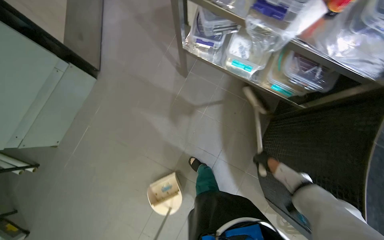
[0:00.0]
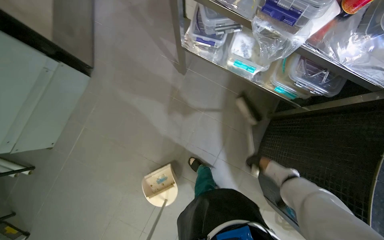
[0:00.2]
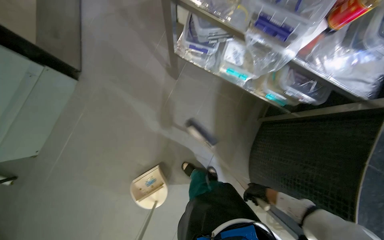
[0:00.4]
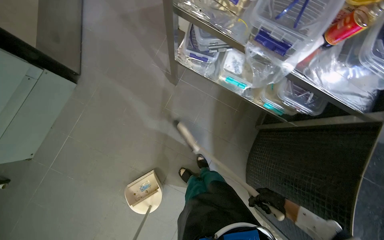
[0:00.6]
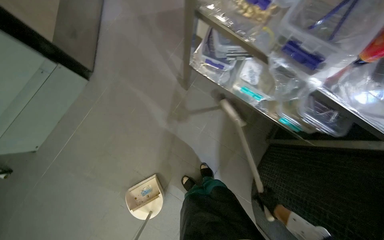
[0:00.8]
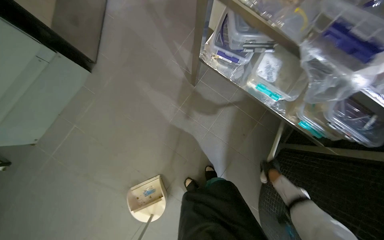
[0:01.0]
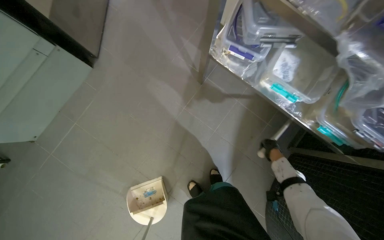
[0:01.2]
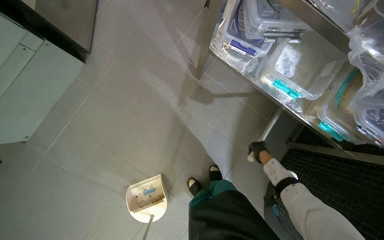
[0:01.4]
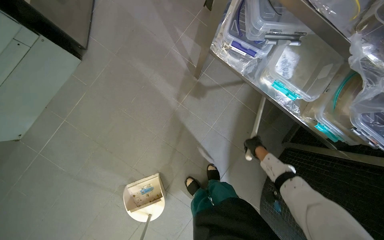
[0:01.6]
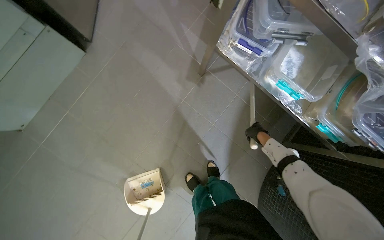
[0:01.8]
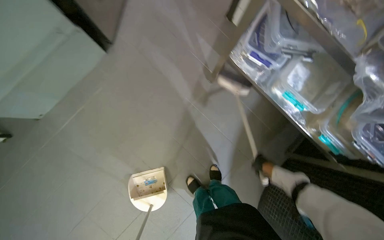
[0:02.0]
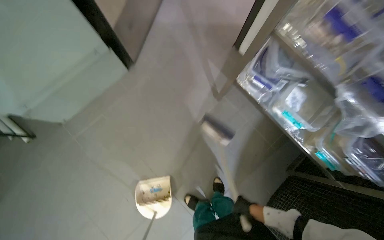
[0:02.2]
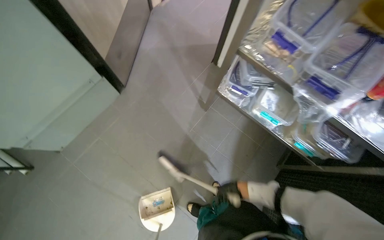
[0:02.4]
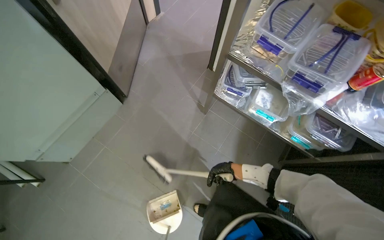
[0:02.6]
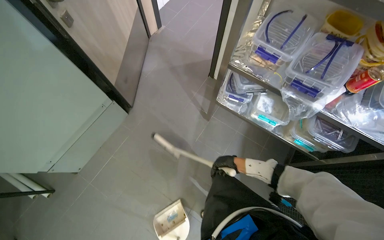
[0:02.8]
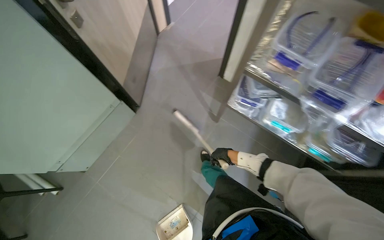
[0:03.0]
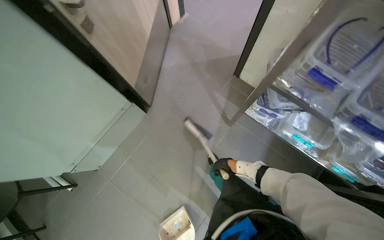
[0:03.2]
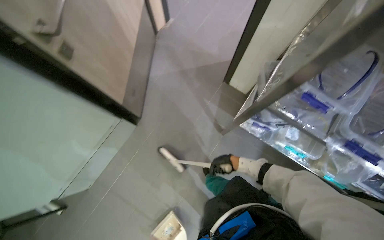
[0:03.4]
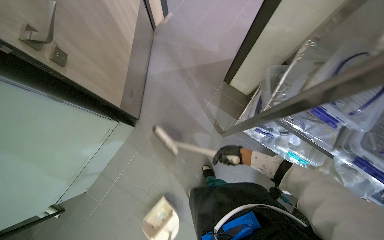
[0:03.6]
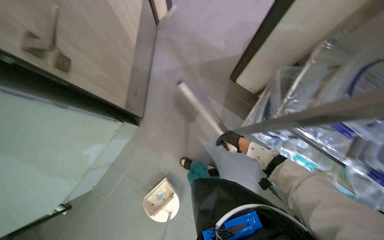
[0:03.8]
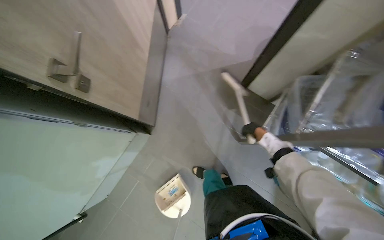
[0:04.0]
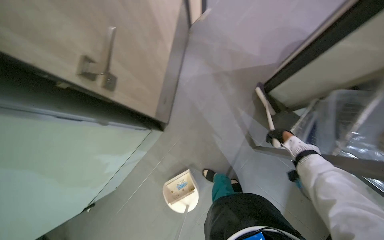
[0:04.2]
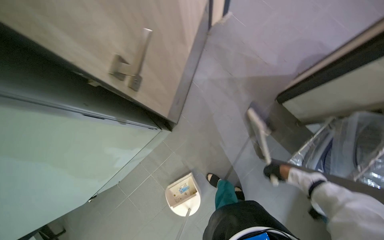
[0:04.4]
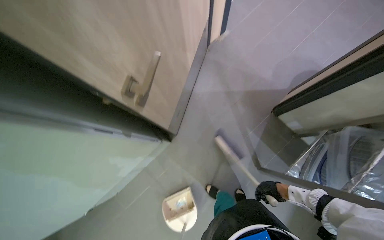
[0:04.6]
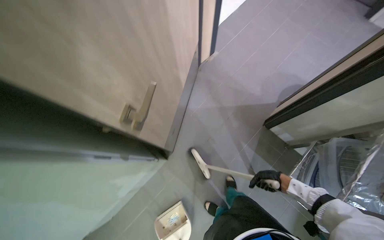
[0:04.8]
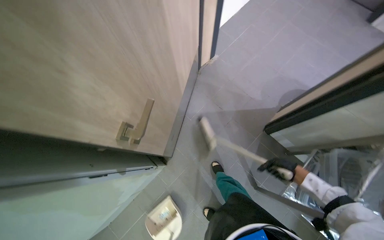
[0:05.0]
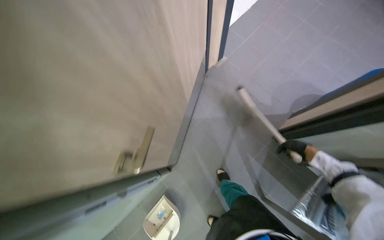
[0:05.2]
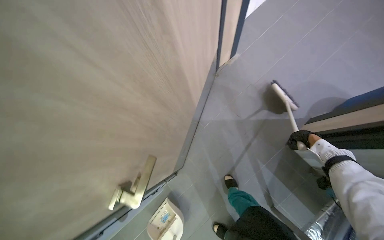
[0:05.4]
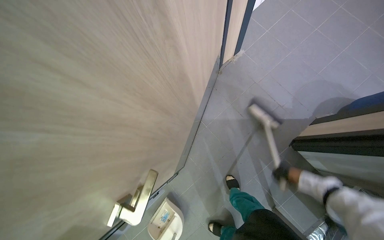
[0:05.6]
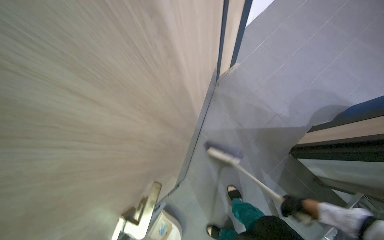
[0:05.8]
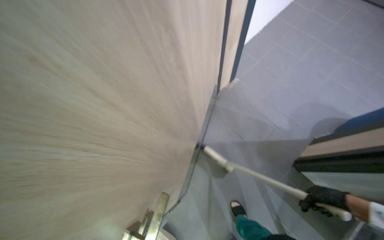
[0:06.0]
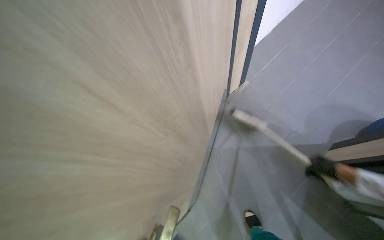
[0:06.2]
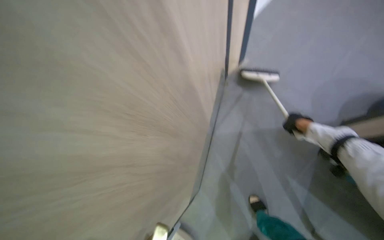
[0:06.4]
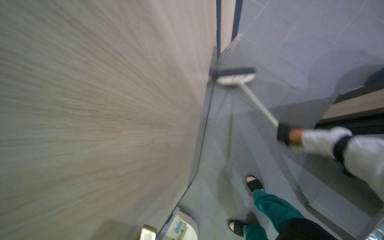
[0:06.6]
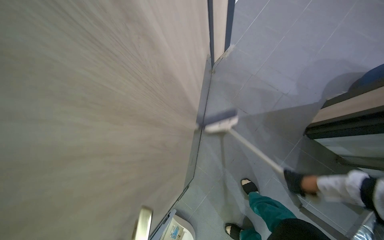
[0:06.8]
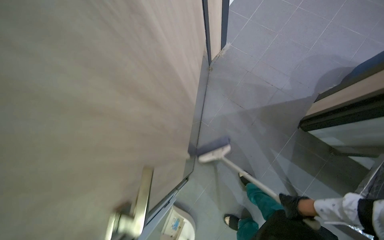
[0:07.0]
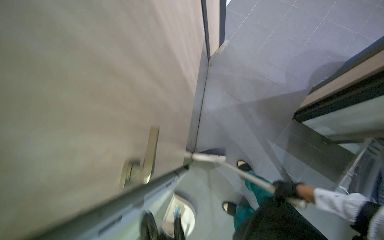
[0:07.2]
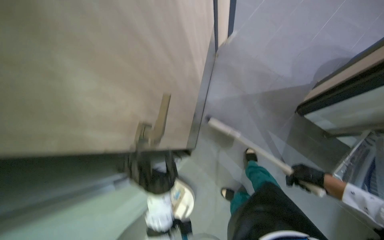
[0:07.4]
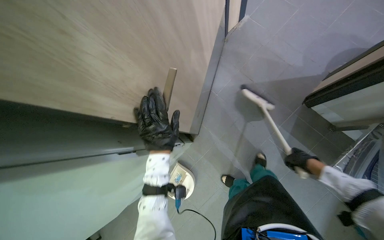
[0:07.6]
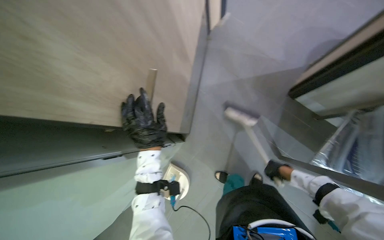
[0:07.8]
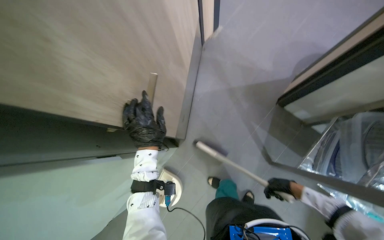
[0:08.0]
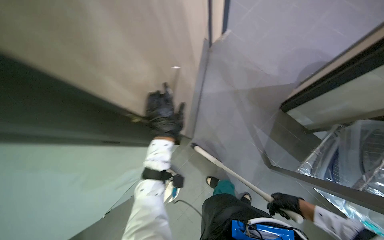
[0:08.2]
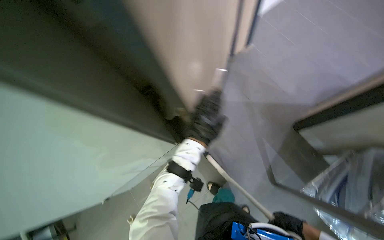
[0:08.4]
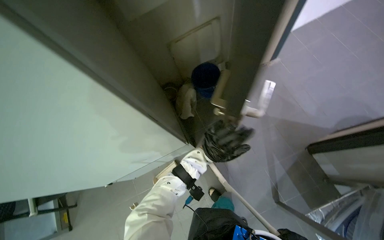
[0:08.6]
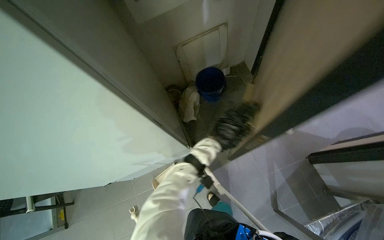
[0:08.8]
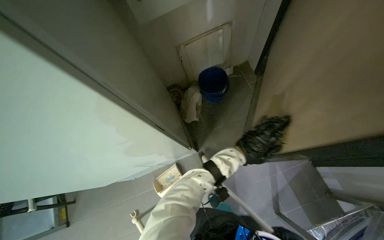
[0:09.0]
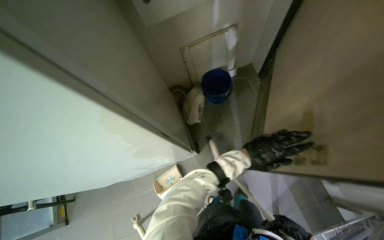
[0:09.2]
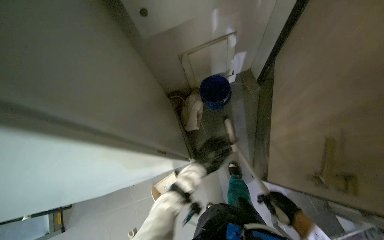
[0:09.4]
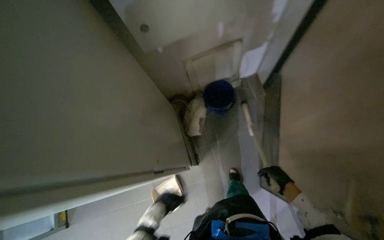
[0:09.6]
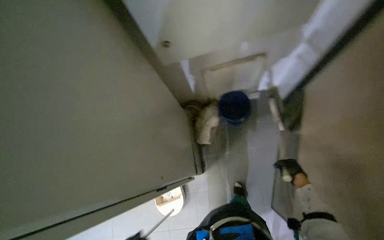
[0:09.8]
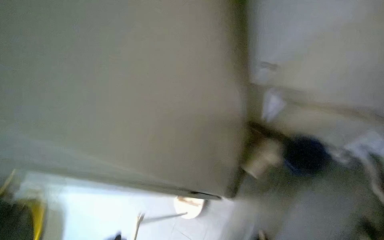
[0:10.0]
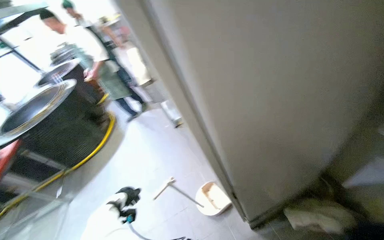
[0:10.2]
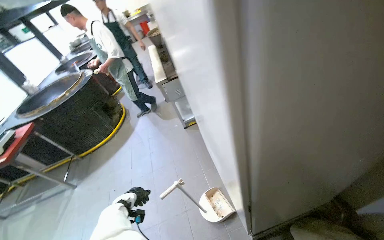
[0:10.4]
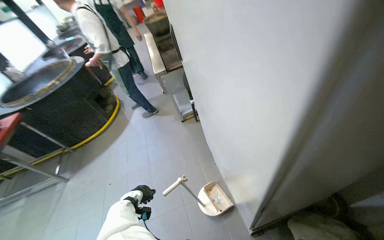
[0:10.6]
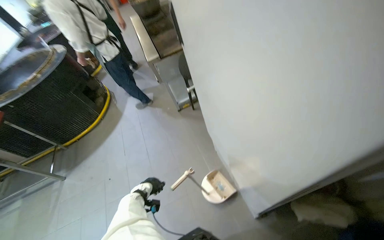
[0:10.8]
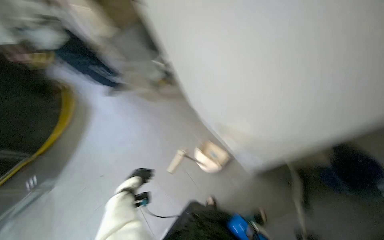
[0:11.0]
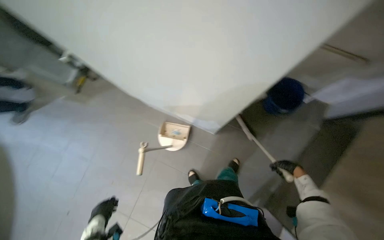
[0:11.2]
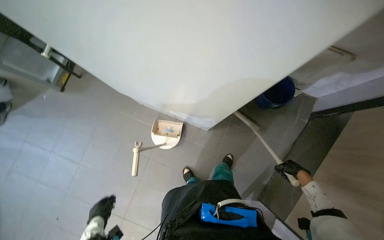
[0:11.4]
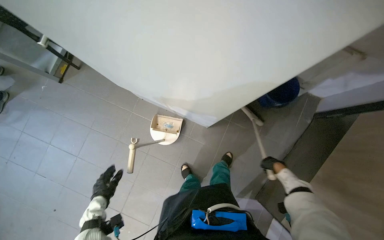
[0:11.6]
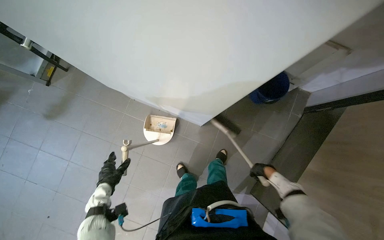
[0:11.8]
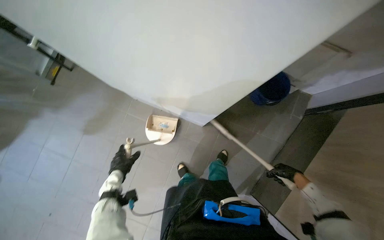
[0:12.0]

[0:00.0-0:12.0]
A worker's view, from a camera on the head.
Job: sweeping floor.
The whole recording: Sweeping kitchen floor. The worker sweeps the kitchen floor with a broom and dustpan, moving chairs to clean underneath them.
0:01.6 to 0:03.0: The view tilts roughly 15 degrees upward. The right hand heads to the left, covering roughly 30 cm, and moves roughly 15 cm down the picture and comes back.
0:03.0 to 0:04.4: The head travels some 60 cm. The wearer looks about 10 degrees further downward.
0:06.0 to 0:07.6: The view tips downward by some 15 degrees. The right hand moves some 15 cm up the picture and comes back.
0:09.0 to 0:10.4: The wearer's head swings some 80 degrees to the left.
0:10.4 to 0:12.0: The head turns to the right by some 50 degrees. The camera pitches downward, by about 30 degrees.

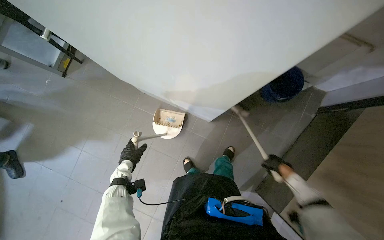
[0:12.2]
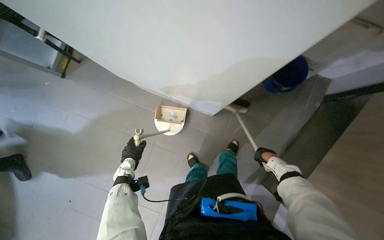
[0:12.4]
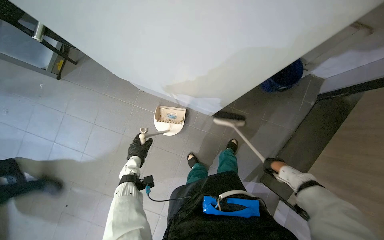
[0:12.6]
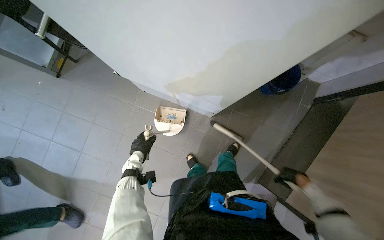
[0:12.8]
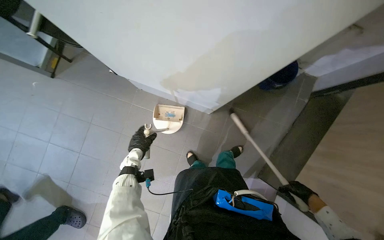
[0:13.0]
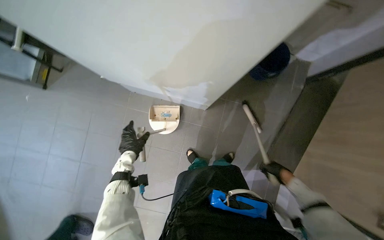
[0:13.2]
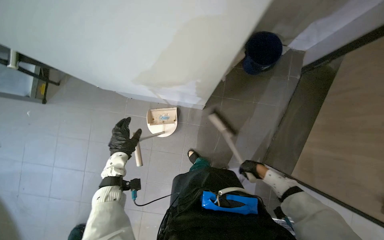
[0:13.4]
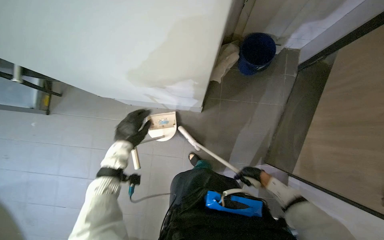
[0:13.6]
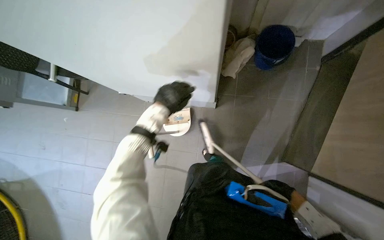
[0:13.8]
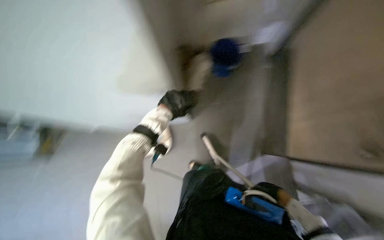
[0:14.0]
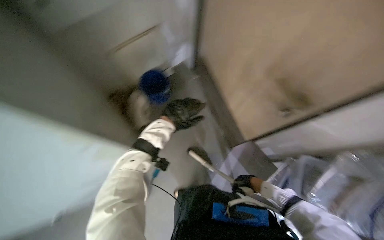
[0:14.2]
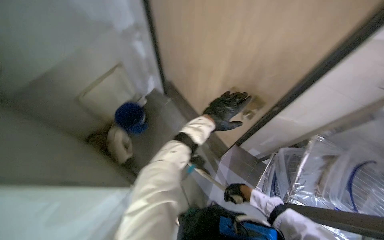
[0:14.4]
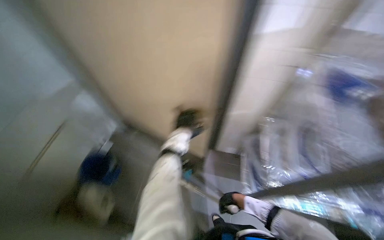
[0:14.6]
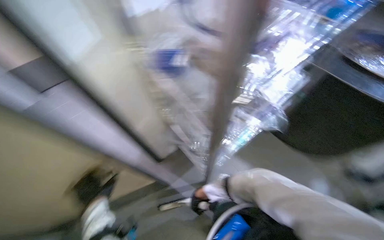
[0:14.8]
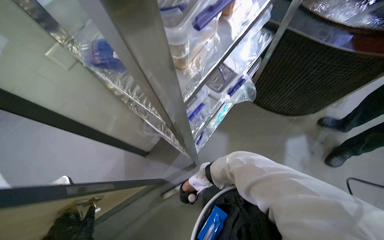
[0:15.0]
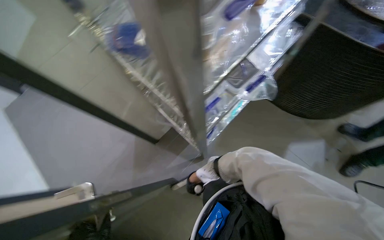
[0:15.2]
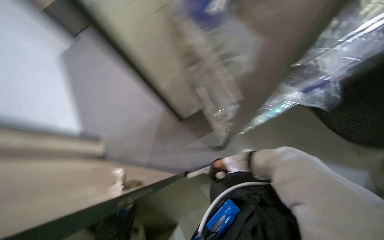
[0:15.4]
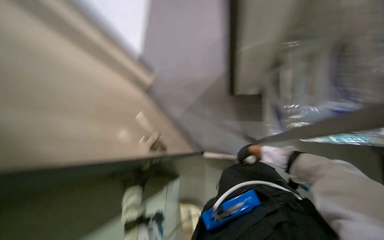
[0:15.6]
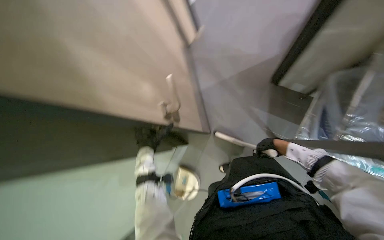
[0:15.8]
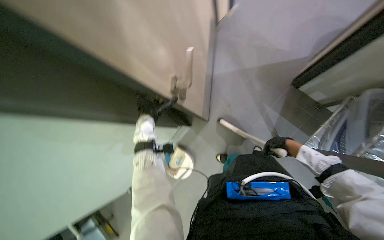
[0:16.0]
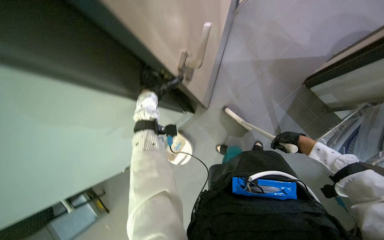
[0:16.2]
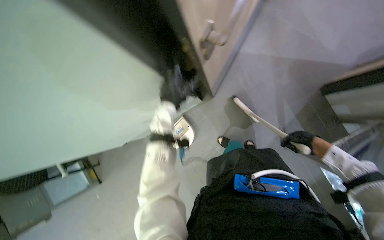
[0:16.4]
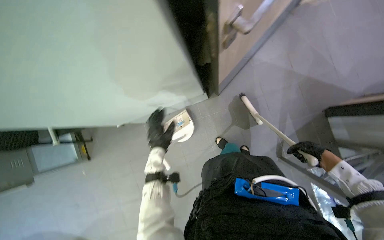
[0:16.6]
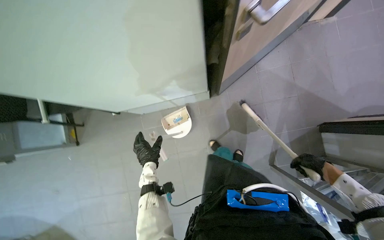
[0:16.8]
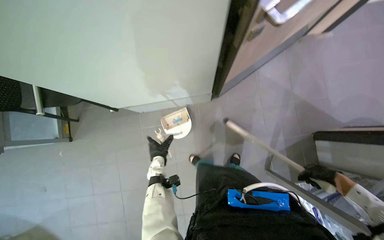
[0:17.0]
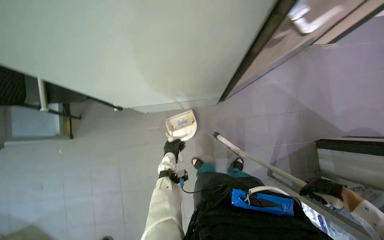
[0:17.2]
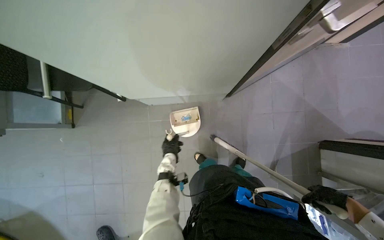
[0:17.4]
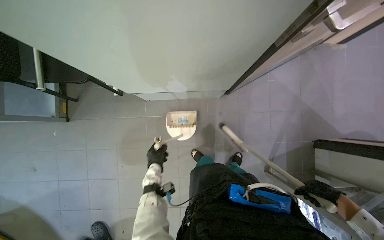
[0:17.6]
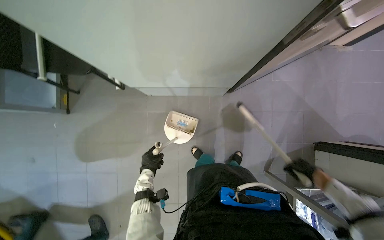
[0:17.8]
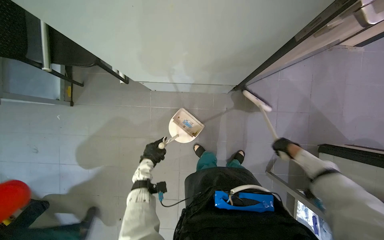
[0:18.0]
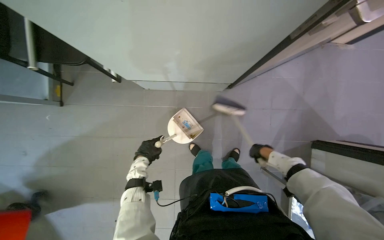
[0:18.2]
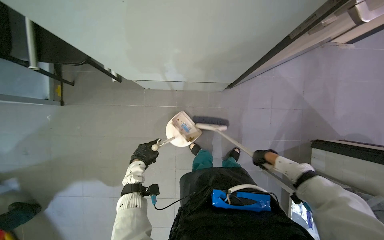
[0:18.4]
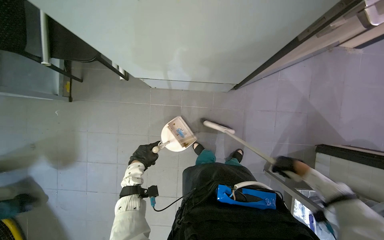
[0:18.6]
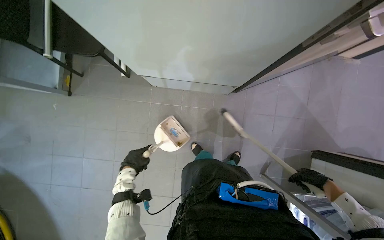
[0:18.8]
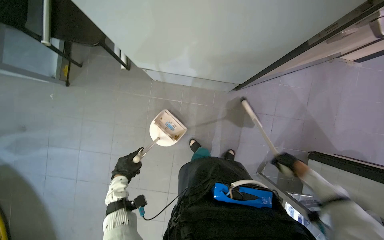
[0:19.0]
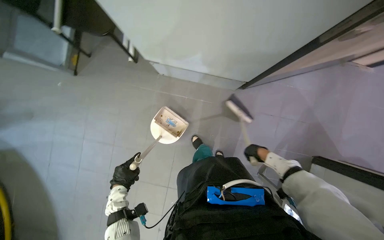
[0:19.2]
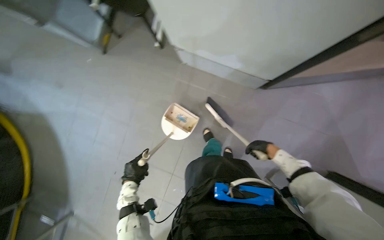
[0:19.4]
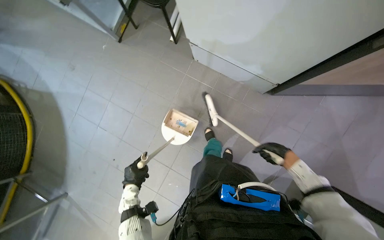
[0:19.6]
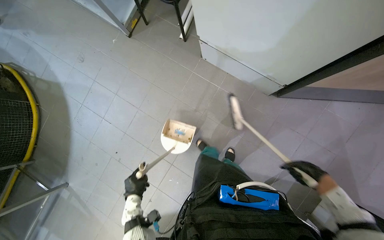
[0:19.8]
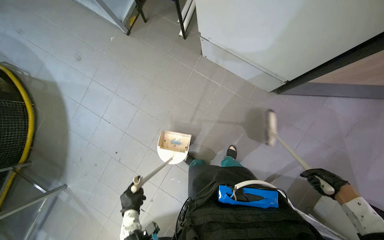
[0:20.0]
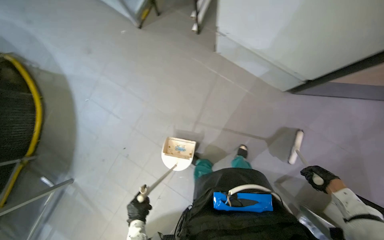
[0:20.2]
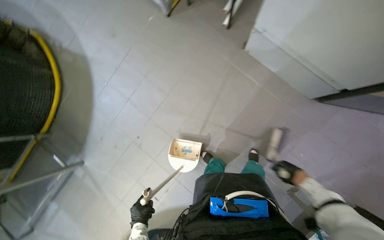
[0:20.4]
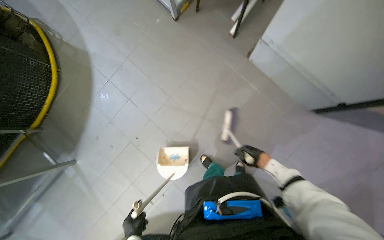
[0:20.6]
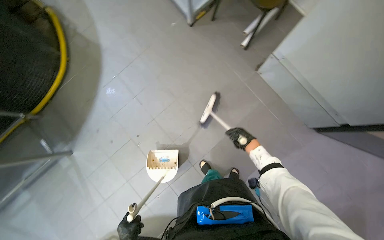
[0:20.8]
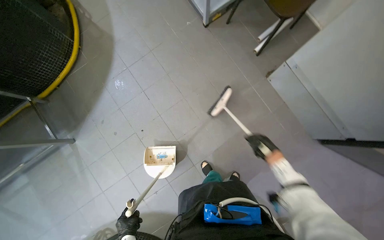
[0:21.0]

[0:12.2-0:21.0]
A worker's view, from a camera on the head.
Job: sweeping floor.
The whole recording: Sweeping kitchen floor. The worker sweeps the kitchen floor with a broom and dustpan, moving chairs to clean underneath them.
0:12.2 to 0:13.6: The left hand heads nearer to the camera and up the picture, covering some 15 cm, while the right hand shifts roughly 10 cm to the left.
0:13.6 to 0:15.2: The wearer looks approximately 125 degrees further to the right. The camera pitches upward, by approximately 25 degrees.
0:15.2 to 0:16.6: The wearer looks approximately 95 degrees further to the left. The camera pitches downward, by about 35 degrees.
0:16.6 to 0:18.0: The right hand travels farther from the camera by about 10 cm. The left hand travels to the left, down the picture and farther from the camera by some 35 cm.
0:18.0 to 0:19.6: The left hand shifts roughly 30 cm down the picture. Meanwhile the right hand swings left and right, roughly 15 cm each way, with 2 reversals.
0:19.6 to 0:21.0: The camera travels to the left, roughly 50 cm. The scene rotates clockwise by roughly 25 degrees.
